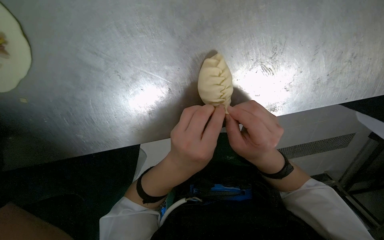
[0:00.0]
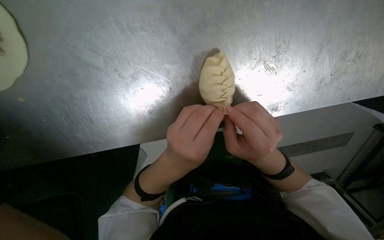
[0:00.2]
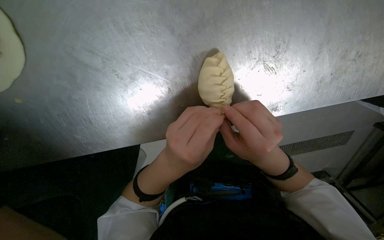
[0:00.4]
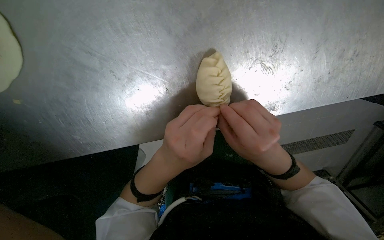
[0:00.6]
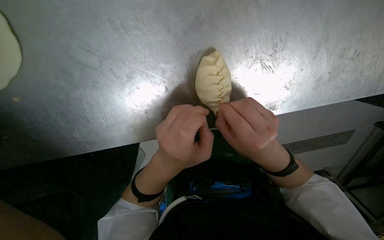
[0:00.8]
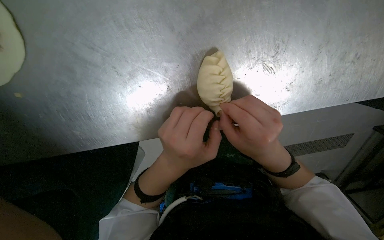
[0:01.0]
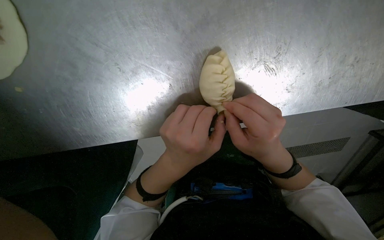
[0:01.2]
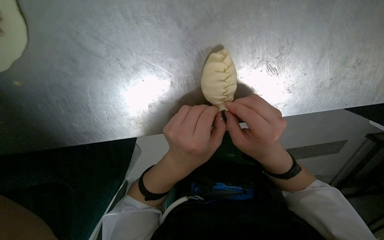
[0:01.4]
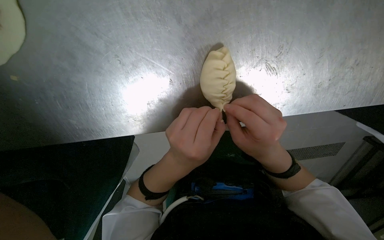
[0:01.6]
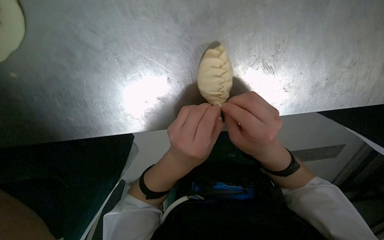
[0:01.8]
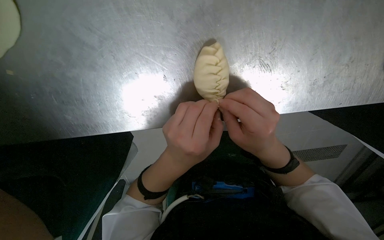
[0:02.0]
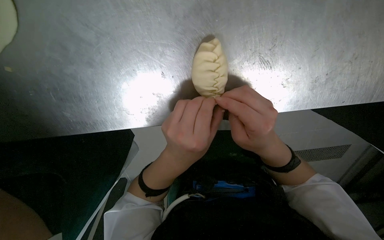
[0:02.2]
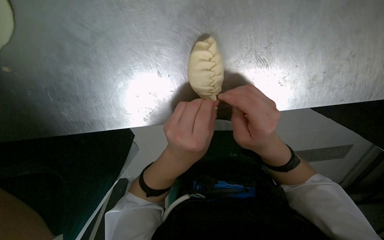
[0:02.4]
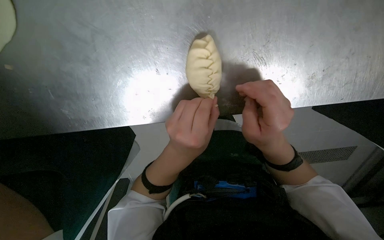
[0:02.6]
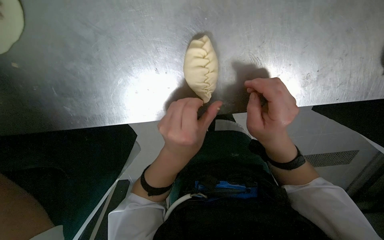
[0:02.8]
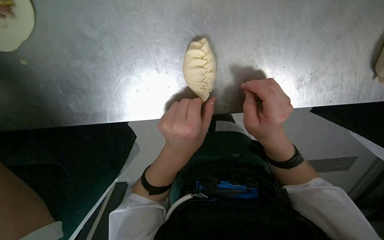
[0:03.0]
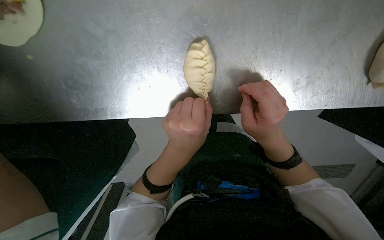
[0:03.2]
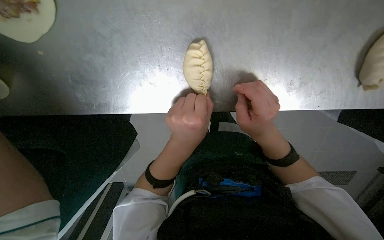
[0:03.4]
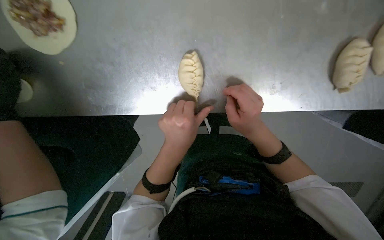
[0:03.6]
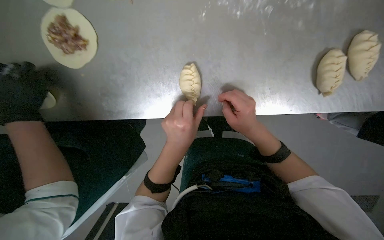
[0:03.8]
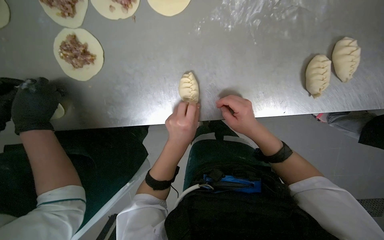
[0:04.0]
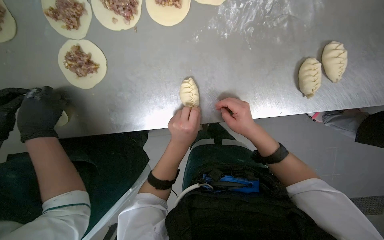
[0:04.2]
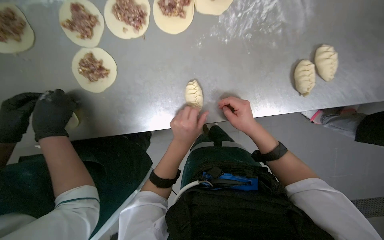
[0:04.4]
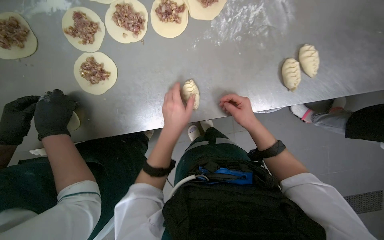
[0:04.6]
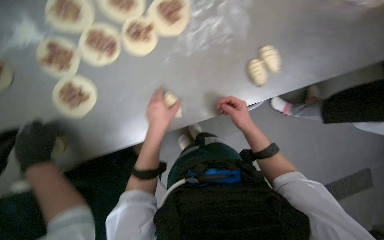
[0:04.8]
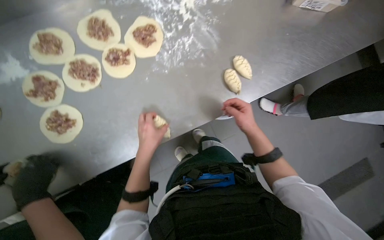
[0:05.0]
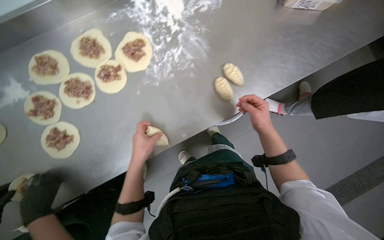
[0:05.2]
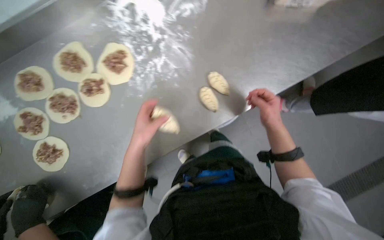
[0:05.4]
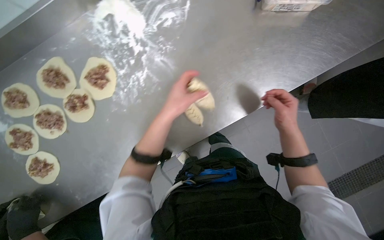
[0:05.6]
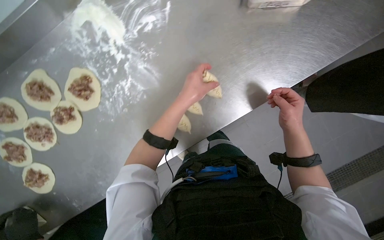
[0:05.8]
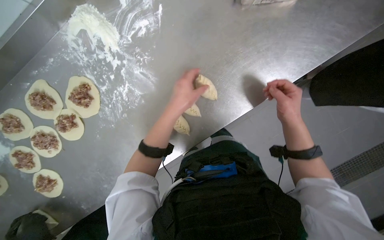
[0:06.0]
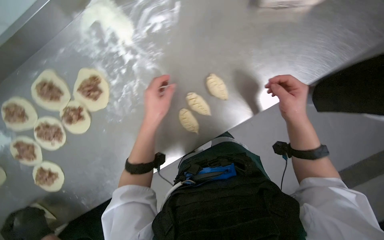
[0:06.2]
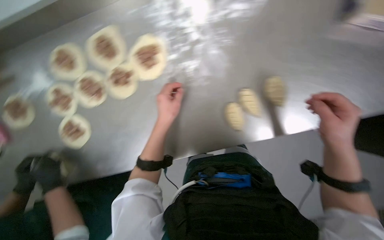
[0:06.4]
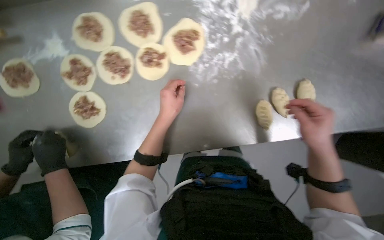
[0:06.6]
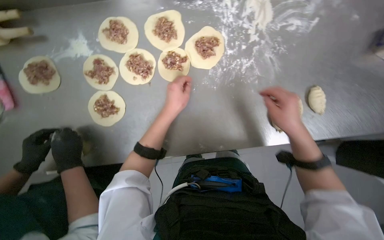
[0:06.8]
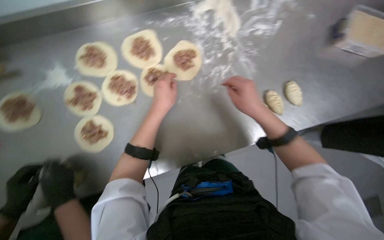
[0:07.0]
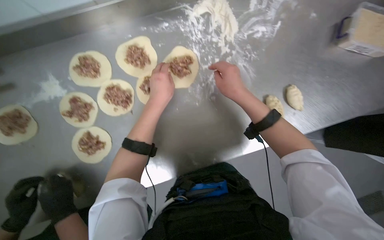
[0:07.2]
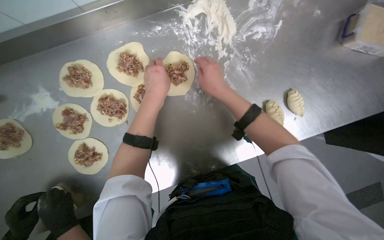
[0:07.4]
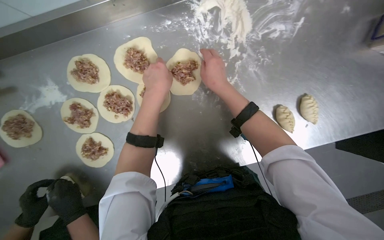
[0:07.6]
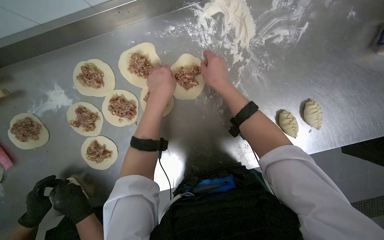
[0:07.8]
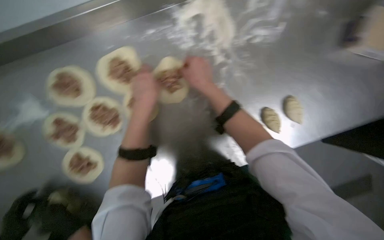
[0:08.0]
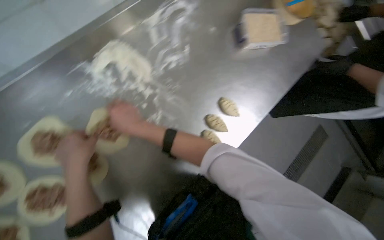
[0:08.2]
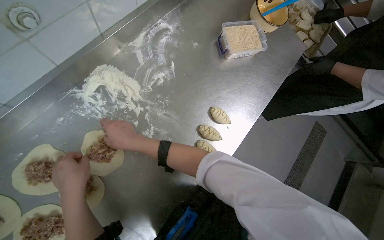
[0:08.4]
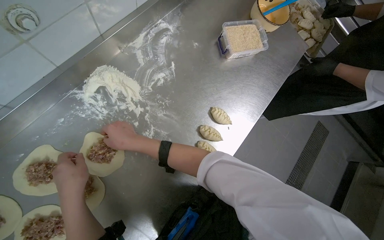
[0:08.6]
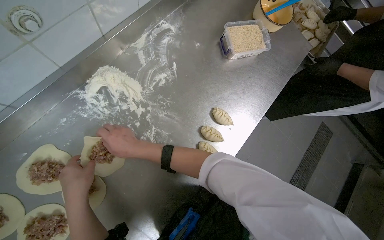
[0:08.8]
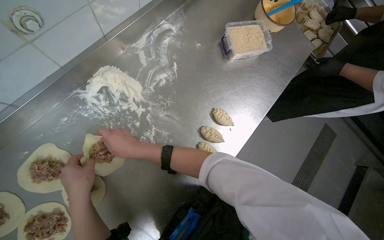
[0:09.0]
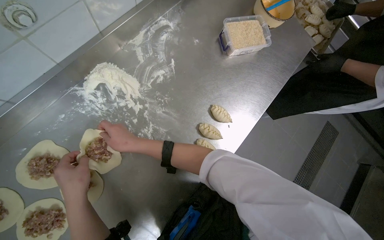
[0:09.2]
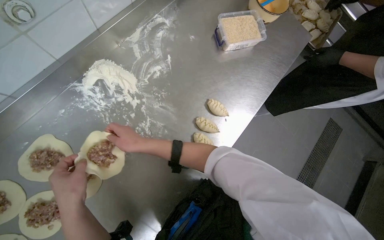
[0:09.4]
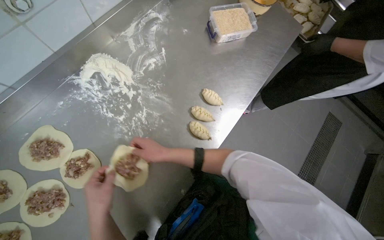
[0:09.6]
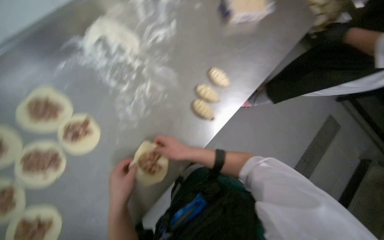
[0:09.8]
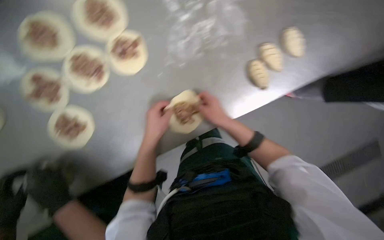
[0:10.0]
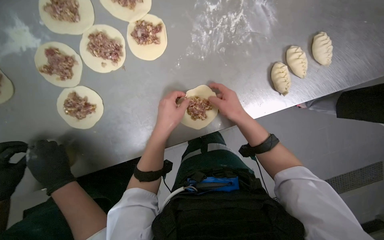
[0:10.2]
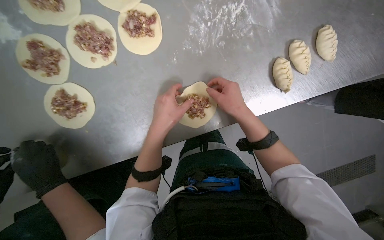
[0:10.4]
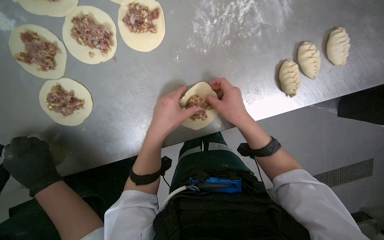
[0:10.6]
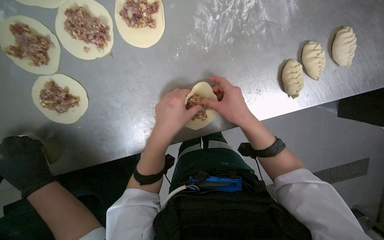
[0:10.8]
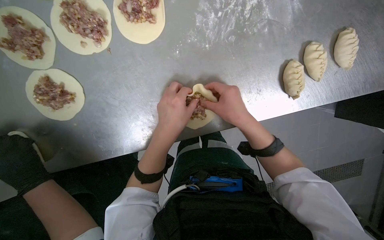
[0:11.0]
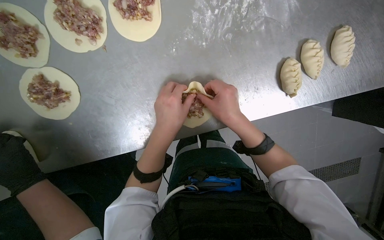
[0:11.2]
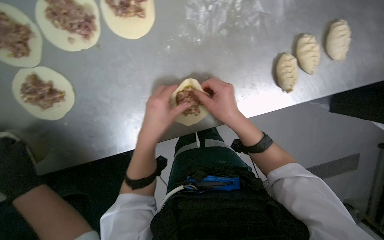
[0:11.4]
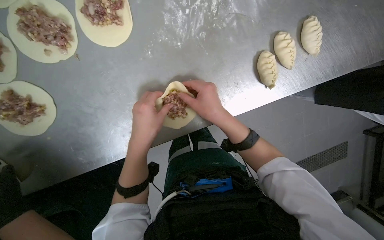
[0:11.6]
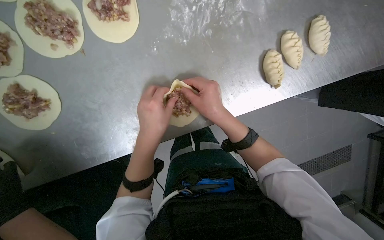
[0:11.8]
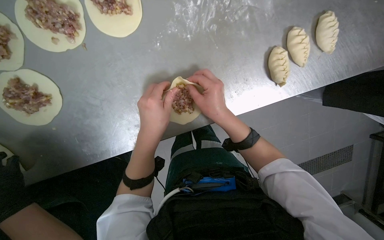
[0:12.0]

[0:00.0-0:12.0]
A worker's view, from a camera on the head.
Job: preparing food.
The whole recording: Sealing meat-filled dumplings. The worker continues sealing meat-filled dough circles, pinching the edges to form a braided pattern.
0:00.0 to 0:03.0: The hands stay close to where they were, moving slightly.
0:03.0 to 0:04.4: The wearer looks approximately 20 degrees further upward.
0:04.4 to 0:06.0: The head travels about 40 cm. Everything in view rotates some 30 degrees counterclockwise.
0:06.0 to 0:07.6: The right hand goes roughly 50 cm to the left and up the picture.
0:07.6 to 0:09.0: The wearer's head swings about 35 degrees to the right.
0:09.0 to 0:10.4: The camera pitches downward, by approximately 15 degrees. The scene rotates clockwise by some 30 degrees.
0:10.4 to 0:12.0: The hands stay close to where they were, moving slightly.

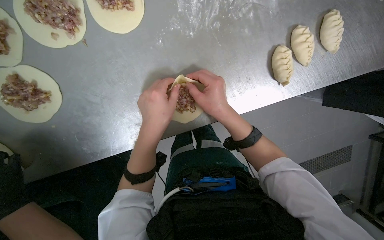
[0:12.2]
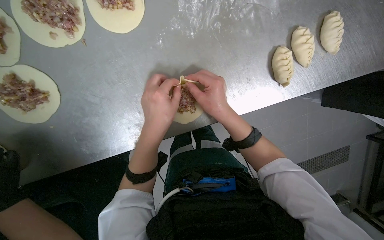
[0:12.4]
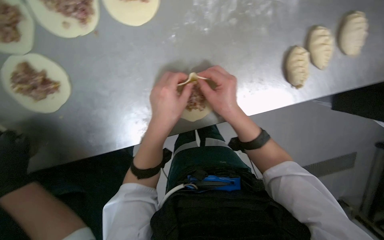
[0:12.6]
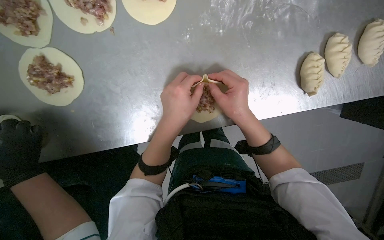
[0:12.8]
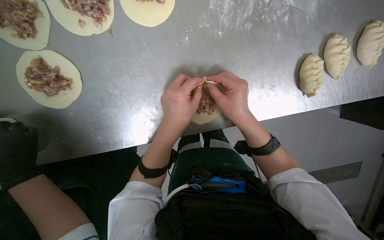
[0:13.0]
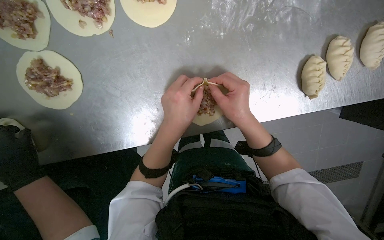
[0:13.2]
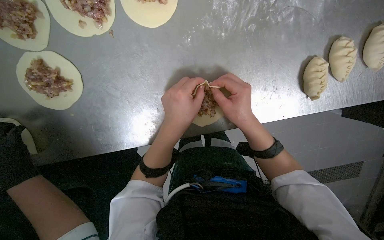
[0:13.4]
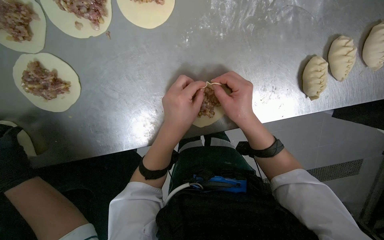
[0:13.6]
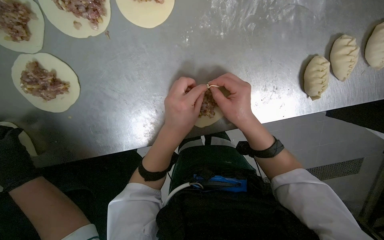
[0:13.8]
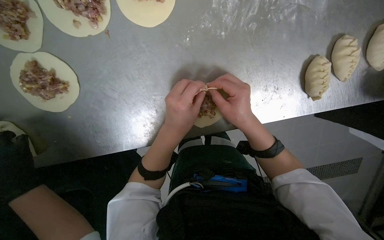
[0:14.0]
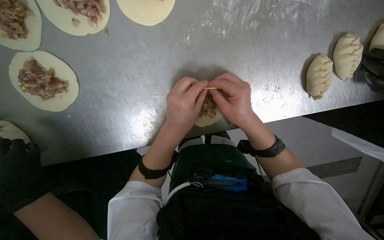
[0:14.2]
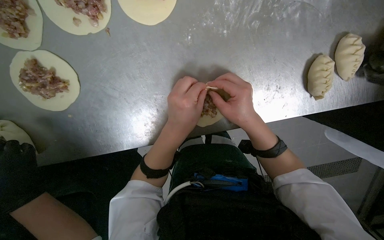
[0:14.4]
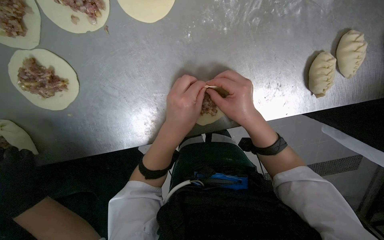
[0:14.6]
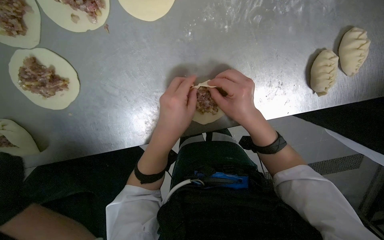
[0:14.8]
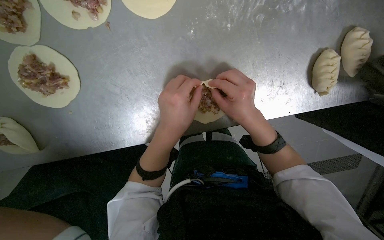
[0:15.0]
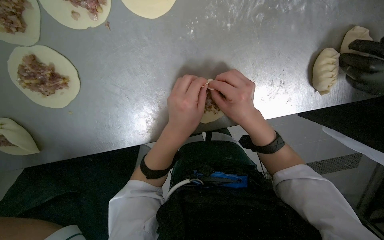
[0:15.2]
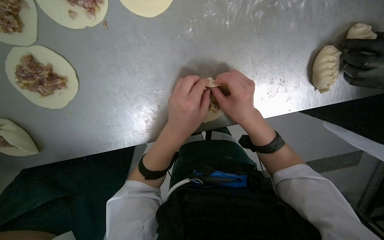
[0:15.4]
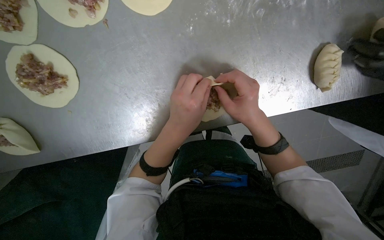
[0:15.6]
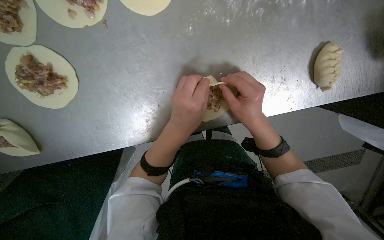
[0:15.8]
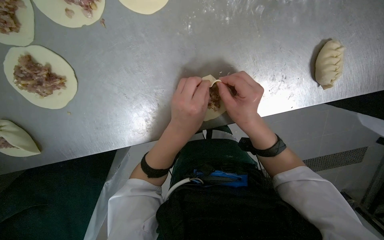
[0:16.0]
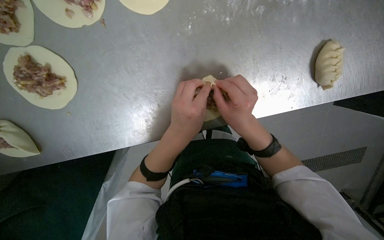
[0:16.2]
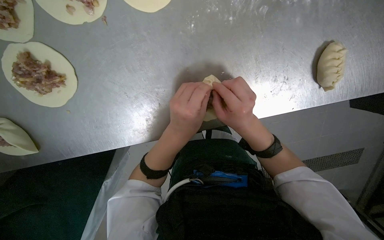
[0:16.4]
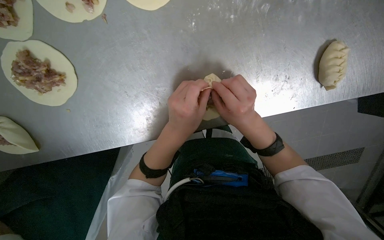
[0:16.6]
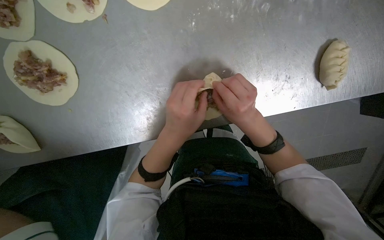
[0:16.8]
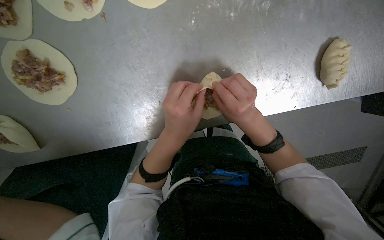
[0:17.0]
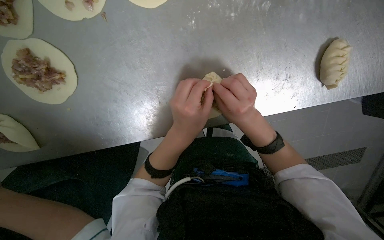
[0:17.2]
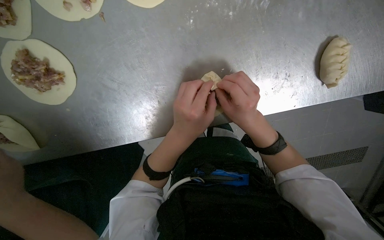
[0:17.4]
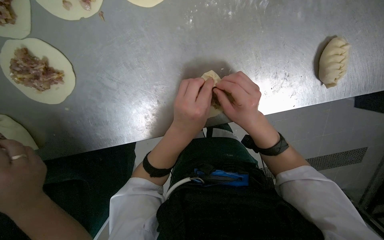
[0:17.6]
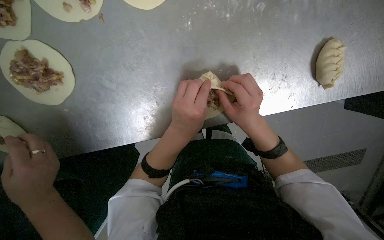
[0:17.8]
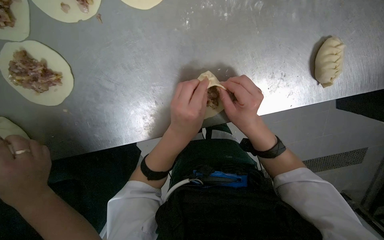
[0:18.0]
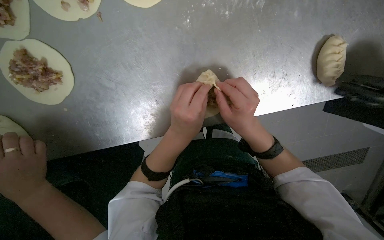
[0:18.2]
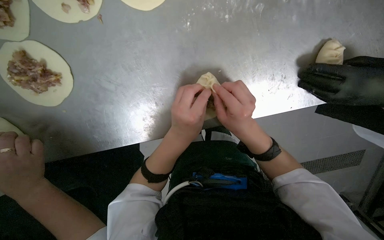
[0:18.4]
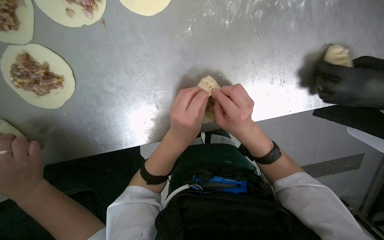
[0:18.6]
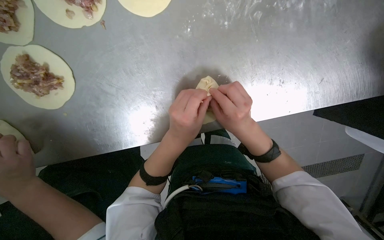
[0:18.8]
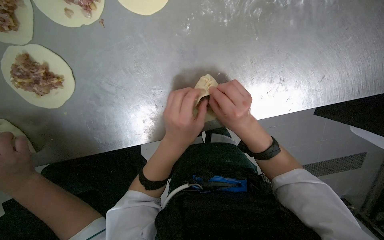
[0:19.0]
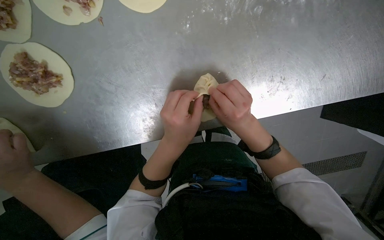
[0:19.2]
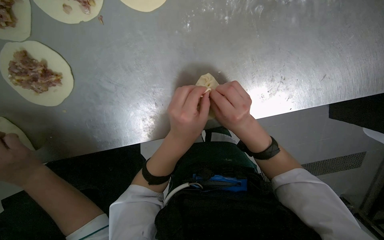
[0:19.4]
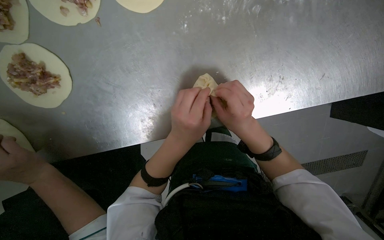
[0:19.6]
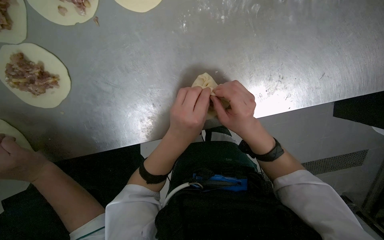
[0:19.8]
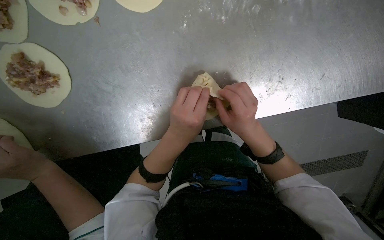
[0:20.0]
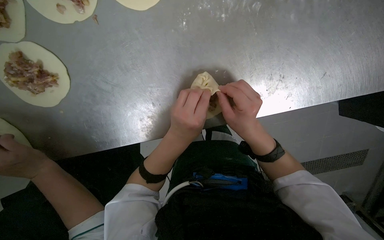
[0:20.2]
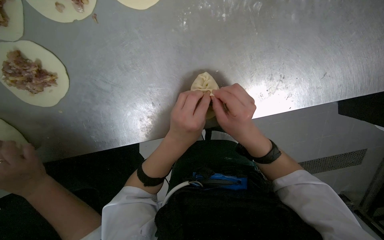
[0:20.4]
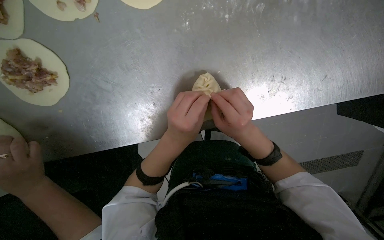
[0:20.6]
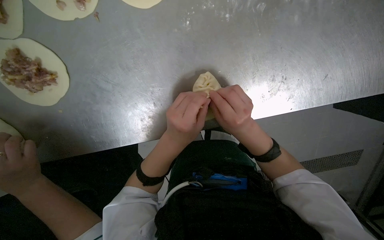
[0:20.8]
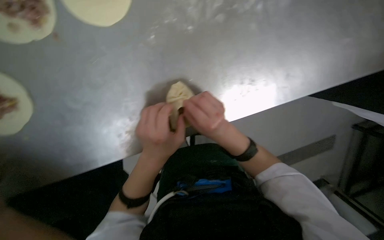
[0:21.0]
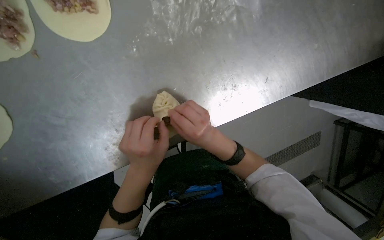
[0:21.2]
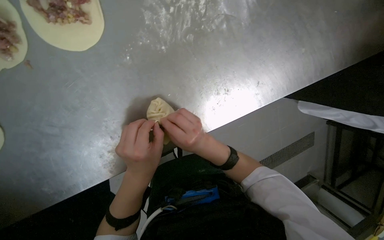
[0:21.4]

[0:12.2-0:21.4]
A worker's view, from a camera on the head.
Job: preparing food.
The whole recording: Sealing meat-filled dumplings. The worker continues sealing meat-filled dough circles, pinching the edges to form a braided pattern.
0:12.2 to 0:19.8: The hands stay close to where they were, moving slightly.
0:19.8 to 0:21.4: The wearer looks roughly 15 degrees further to the right.
